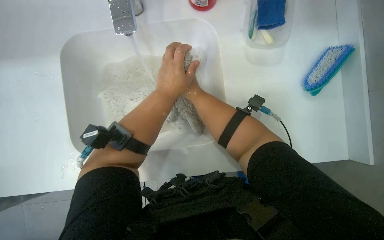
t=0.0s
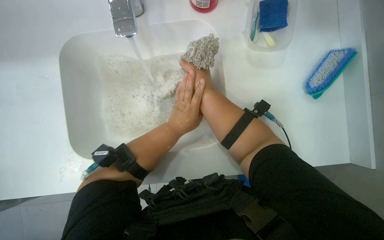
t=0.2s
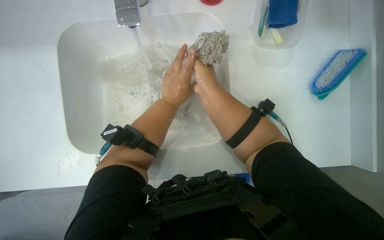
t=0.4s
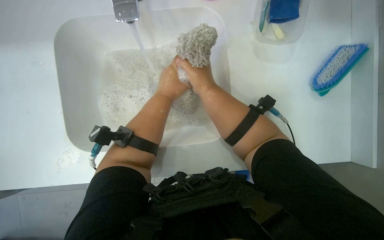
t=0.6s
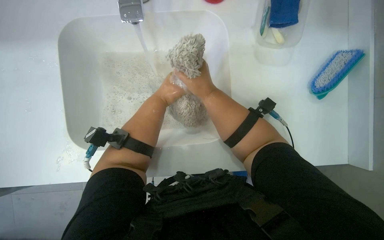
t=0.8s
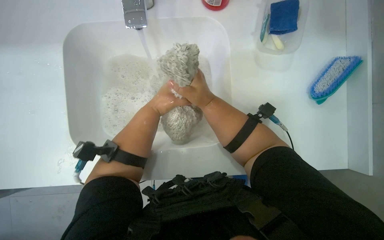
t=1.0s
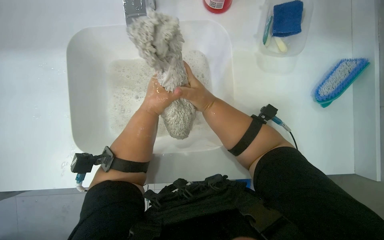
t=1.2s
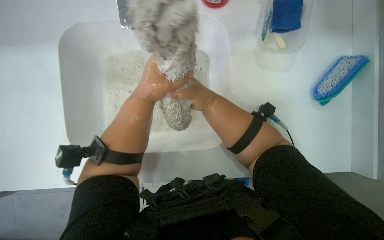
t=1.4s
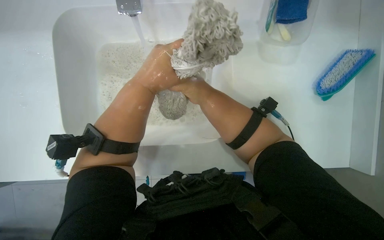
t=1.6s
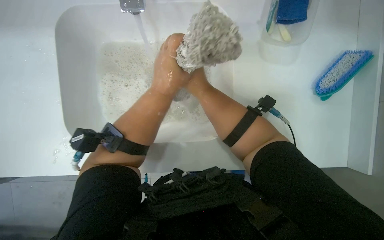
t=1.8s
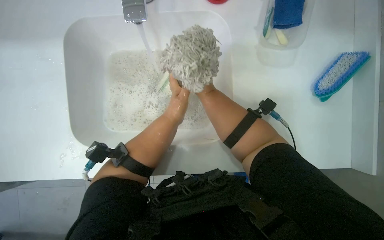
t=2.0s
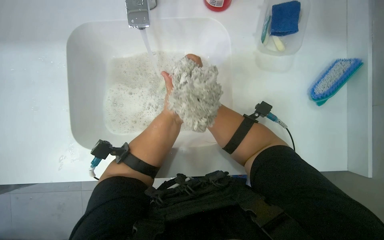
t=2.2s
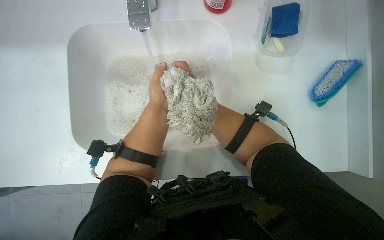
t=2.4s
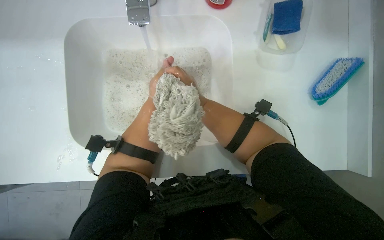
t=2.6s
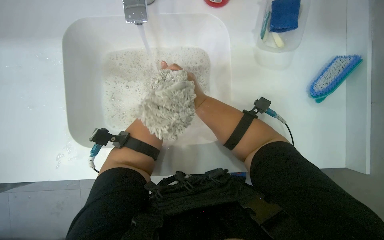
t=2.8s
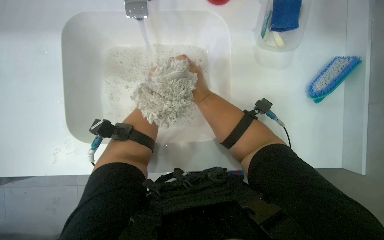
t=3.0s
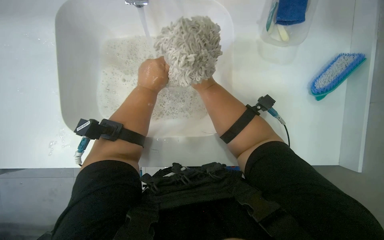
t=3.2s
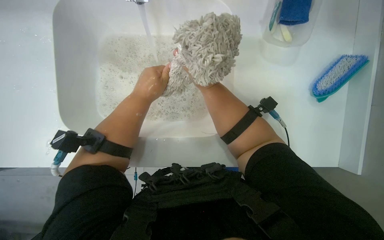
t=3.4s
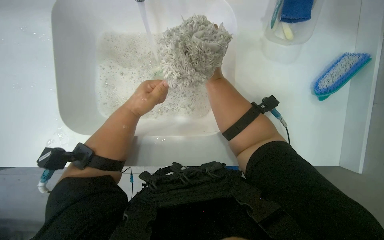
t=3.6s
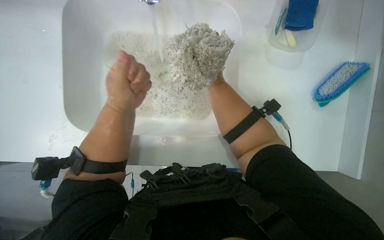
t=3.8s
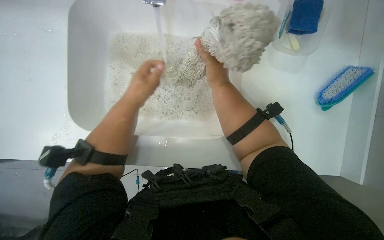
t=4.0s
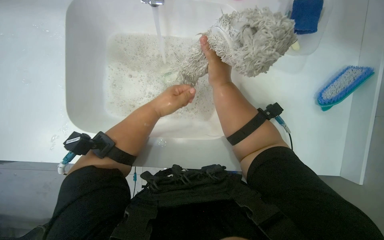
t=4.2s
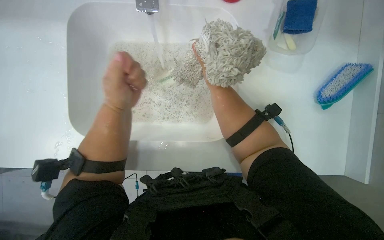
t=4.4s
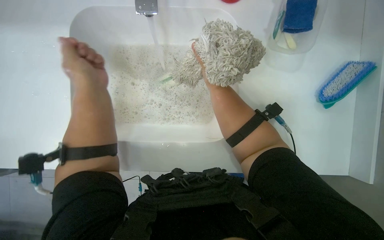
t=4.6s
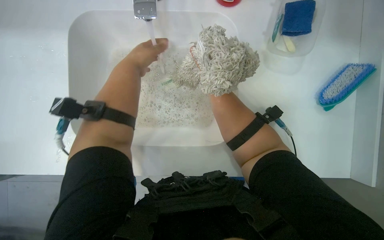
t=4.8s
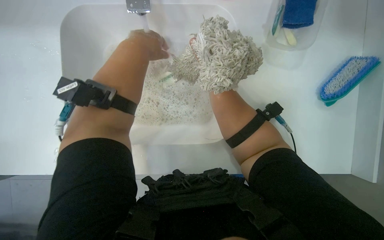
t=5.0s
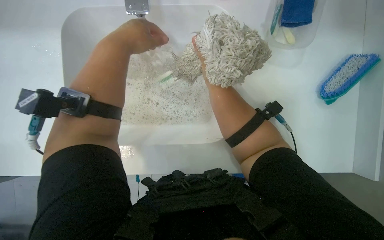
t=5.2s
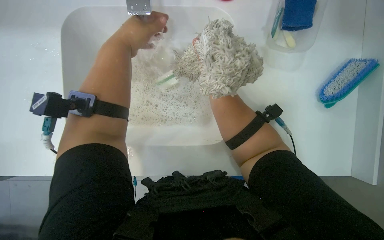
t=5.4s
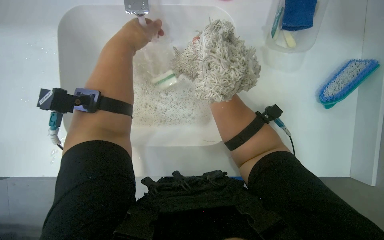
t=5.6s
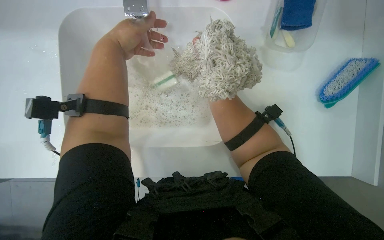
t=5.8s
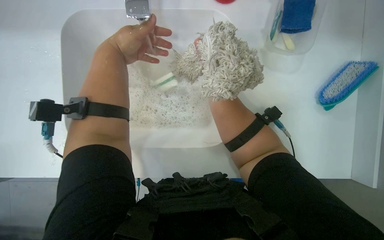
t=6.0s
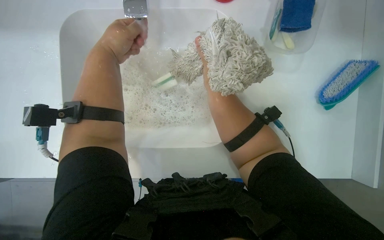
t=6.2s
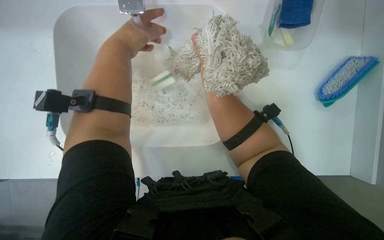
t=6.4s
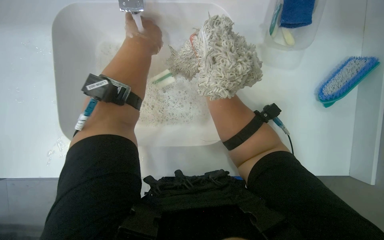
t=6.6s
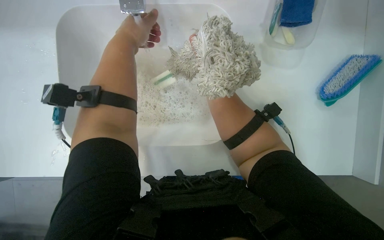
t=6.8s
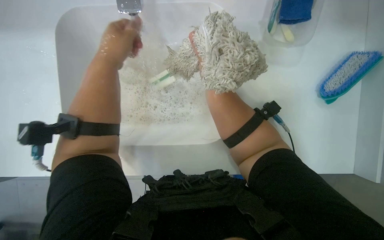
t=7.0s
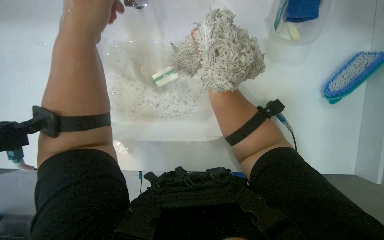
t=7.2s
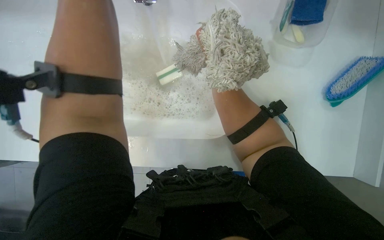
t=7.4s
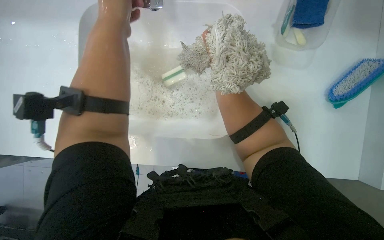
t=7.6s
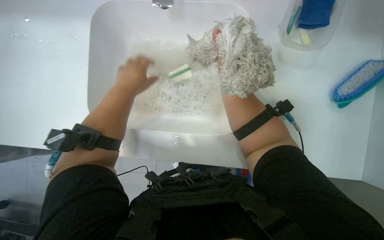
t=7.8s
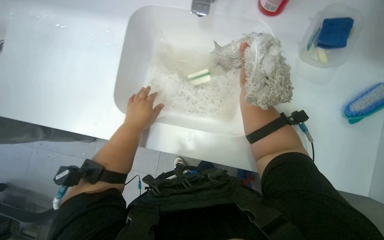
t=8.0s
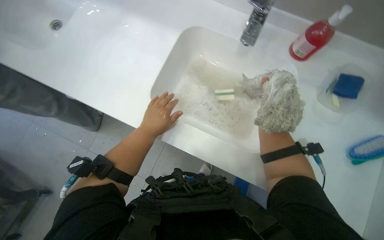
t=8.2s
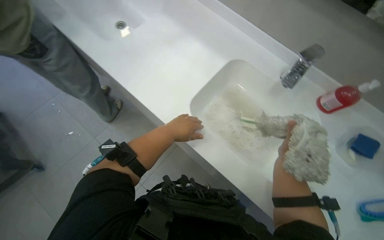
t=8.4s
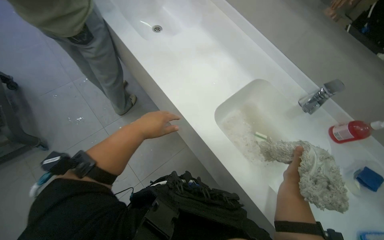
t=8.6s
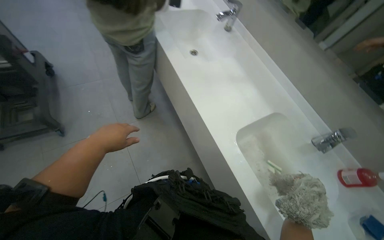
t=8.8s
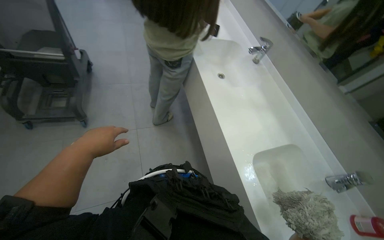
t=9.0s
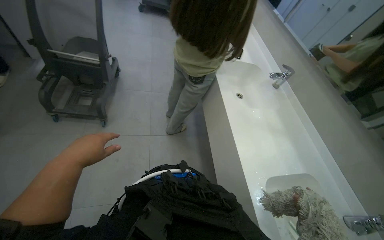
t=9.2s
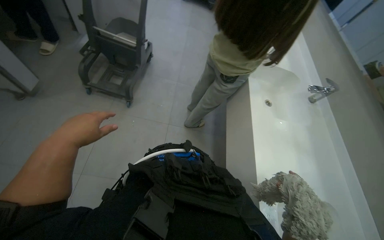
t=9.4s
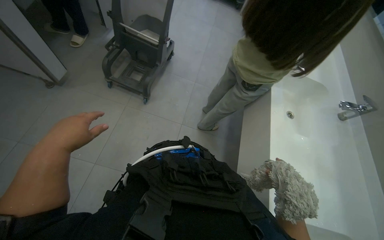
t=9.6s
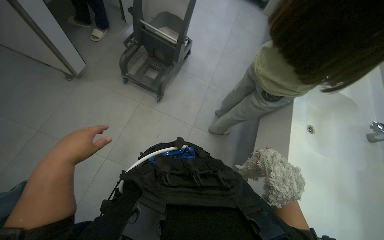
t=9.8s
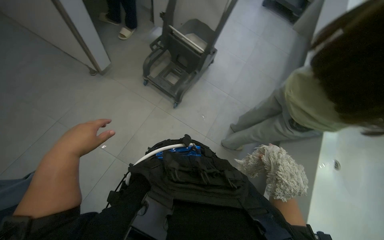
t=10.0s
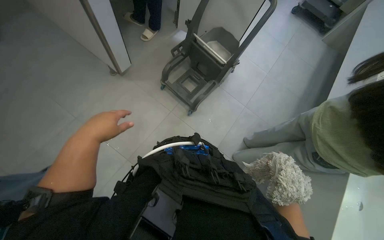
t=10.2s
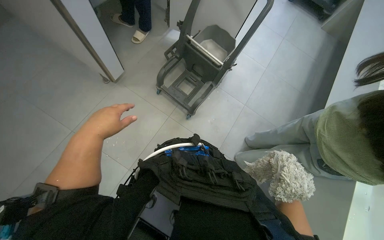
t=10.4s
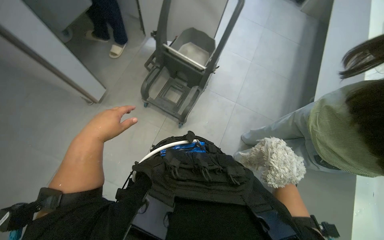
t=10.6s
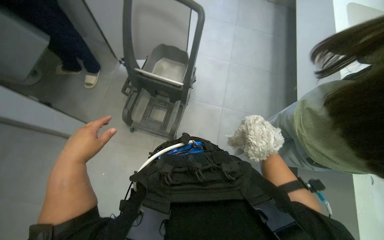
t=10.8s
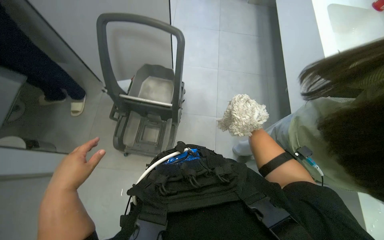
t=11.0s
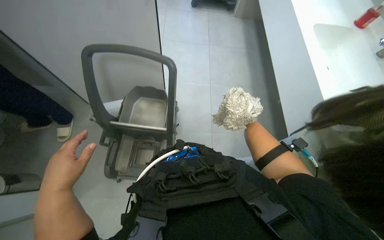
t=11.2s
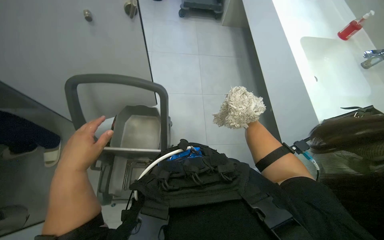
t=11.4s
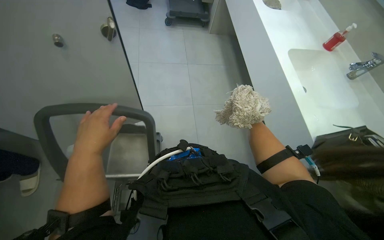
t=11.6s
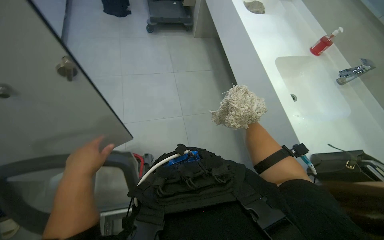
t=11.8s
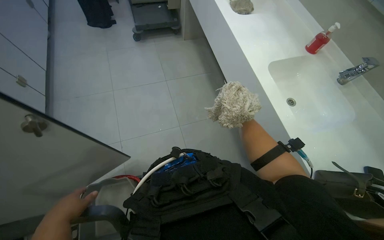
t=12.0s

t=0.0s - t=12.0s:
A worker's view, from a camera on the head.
Job: preparing cleaning supplies.
The whole recording: Washing mop head in sink. The worker washes and wrings out the mop head in the sink, then places it into a bucket.
t=1.6s - t=3.0s: The right hand moves nearer and farther over roughly 25 cm, changing direction 3 times.
t=3.0s - t=4.4s: The right hand moves nearer and farther over some 15 cm, changing direction 2 times. The left hand moves nearer to the camera and down the picture, roughly 15 cm.
t=4.4s - t=6.0s: The left hand travels up the picture by some 15 cm.
t=7.6s - t=9.0s: The wearer moves some 40 cm. The view tilts approximately 25 degrees upward. Everything in view rotates about 45 degrees clockwise.
t=9.0s - t=10.4s: The head travels approximately 50 cm. The head rotates about 50 degrees to the left.
t=10.4s - t=12.0s: The camera is carried about 1 m. The head turns to the right by approximately 50 degrees.

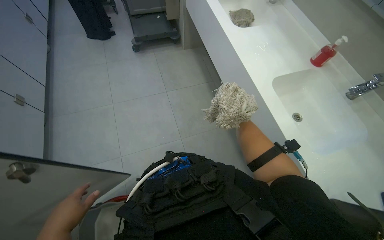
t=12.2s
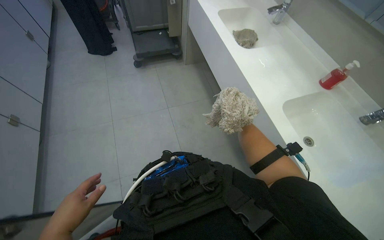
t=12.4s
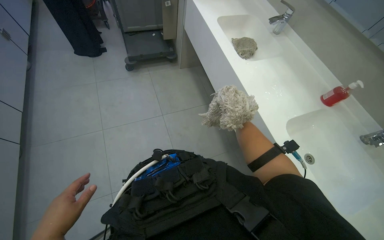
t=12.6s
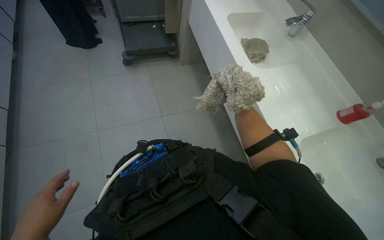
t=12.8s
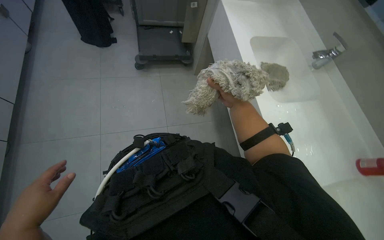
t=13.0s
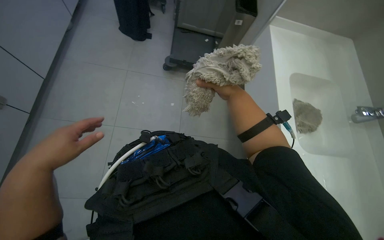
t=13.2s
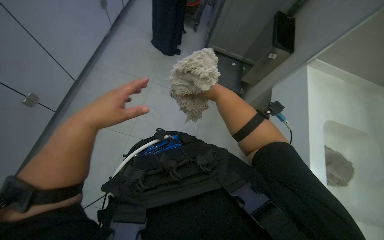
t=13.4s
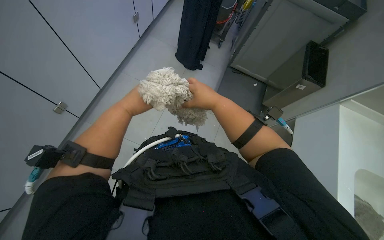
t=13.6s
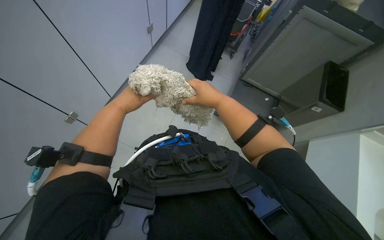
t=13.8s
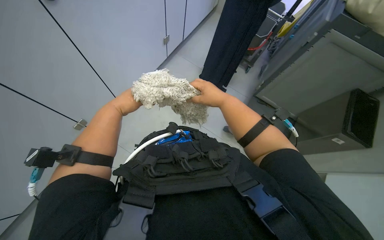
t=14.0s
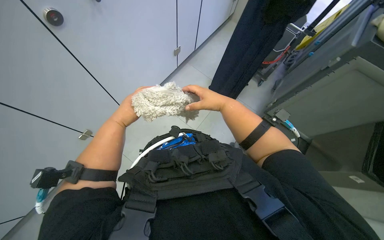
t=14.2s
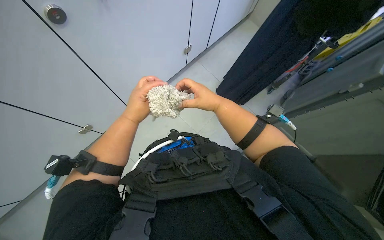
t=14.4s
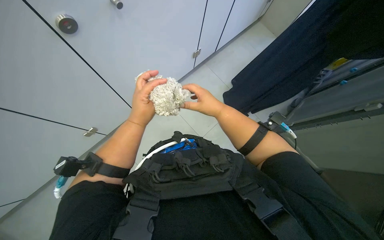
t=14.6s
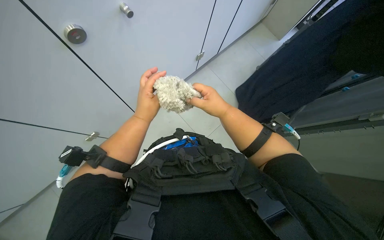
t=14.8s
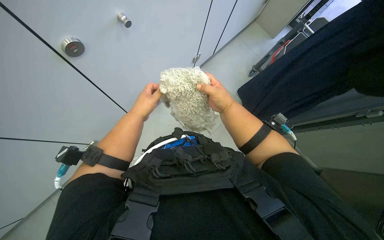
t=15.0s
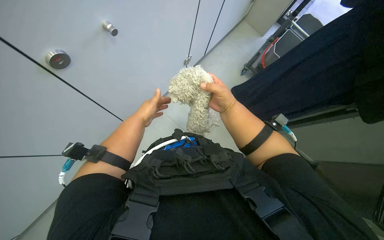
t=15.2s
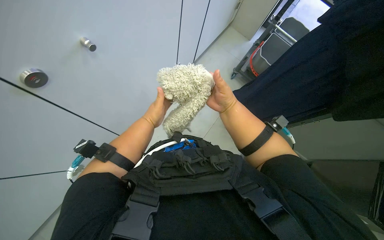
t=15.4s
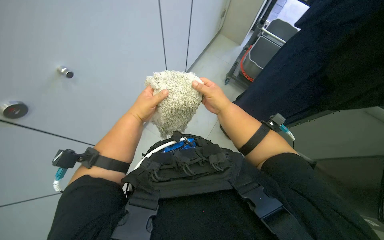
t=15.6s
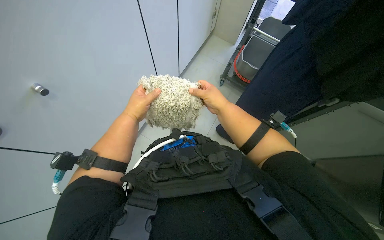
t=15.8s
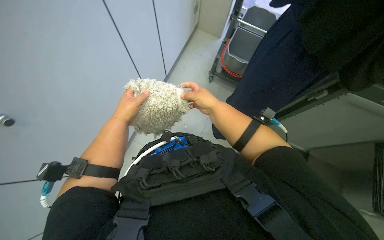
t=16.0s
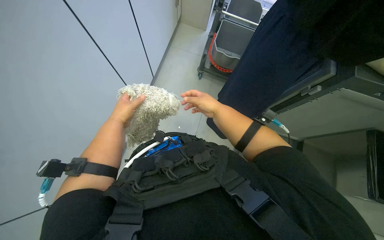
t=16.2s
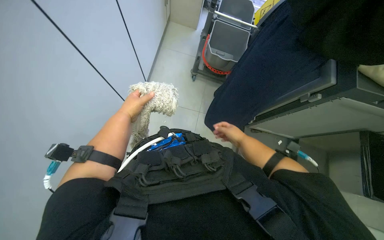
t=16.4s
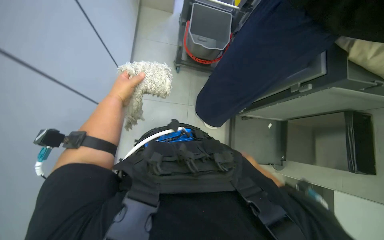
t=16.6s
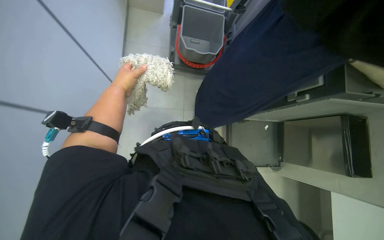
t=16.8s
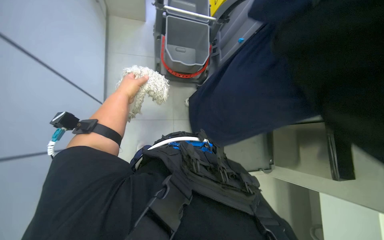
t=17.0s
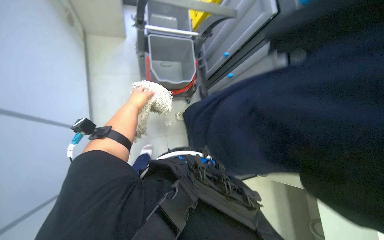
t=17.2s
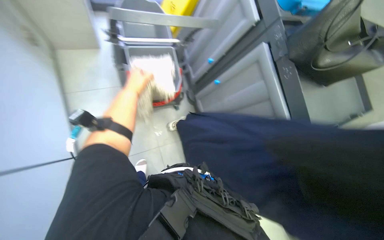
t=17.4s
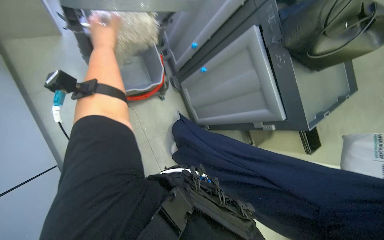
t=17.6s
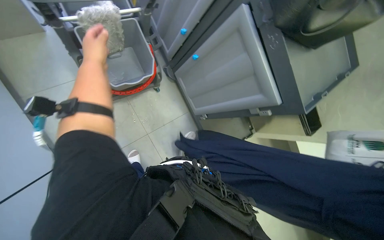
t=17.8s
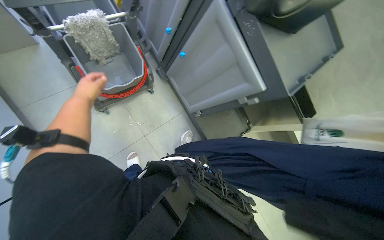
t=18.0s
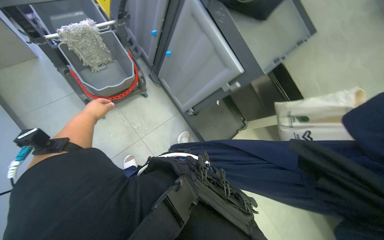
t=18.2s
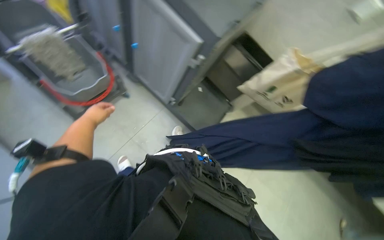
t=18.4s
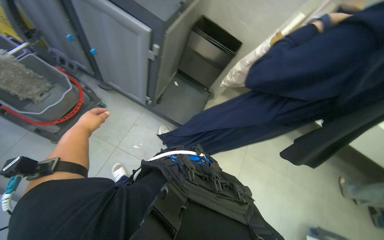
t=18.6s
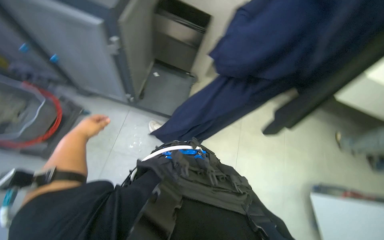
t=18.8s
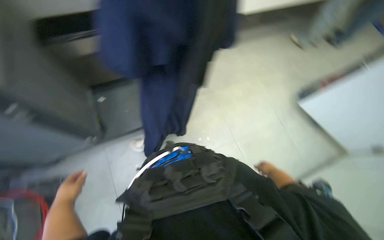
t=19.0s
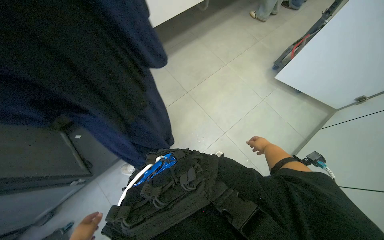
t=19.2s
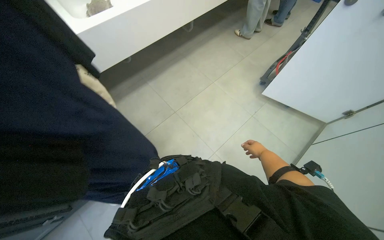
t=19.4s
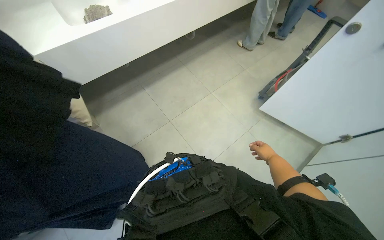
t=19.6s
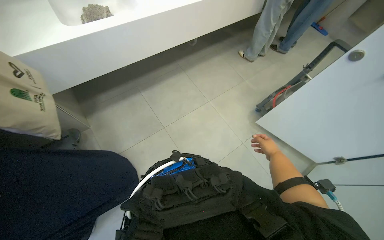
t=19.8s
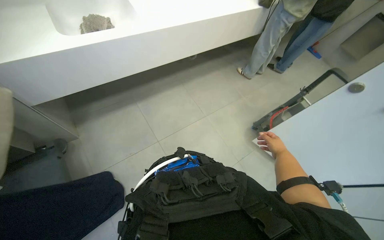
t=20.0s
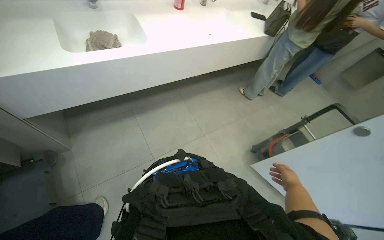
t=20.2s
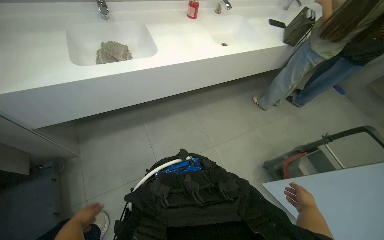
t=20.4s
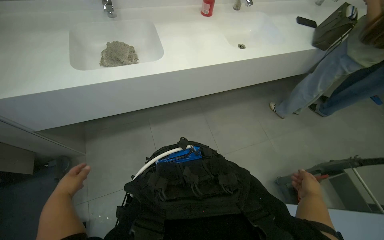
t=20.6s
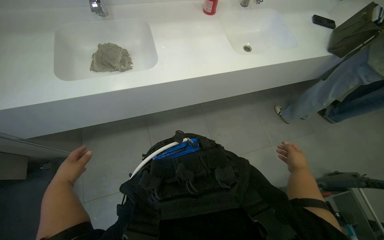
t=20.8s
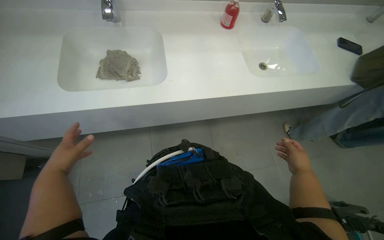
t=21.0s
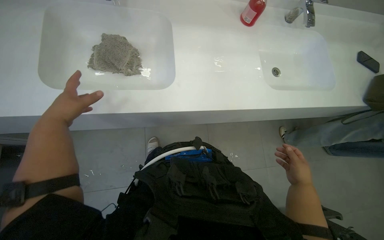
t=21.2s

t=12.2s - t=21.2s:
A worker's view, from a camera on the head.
Job: preparing cleaning supplies.
The whole recording: Washing mop head in sink. The worker washes and wrings out the mop head in the sink, then places it into a bucket.
t=12.2s - t=13.8s: The wearer moves some 1 m. Everything in view rotates approximately 45 degrees clockwise.
t=13.8s - t=15.2s: The two hands go roughly 20 cm farther from the camera.
t=16.6s - t=18.2s: The left hand travels up the picture and back again, approximately 20 cm each way.
t=18.2s - t=19.8s: The camera travels some 40 cm. The head rotates approximately 60 degrees to the right.
